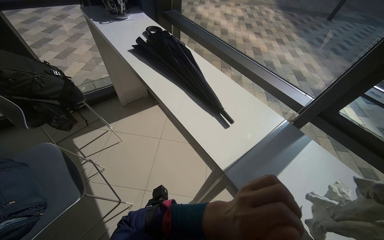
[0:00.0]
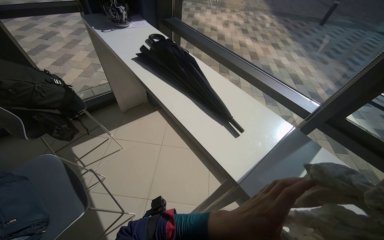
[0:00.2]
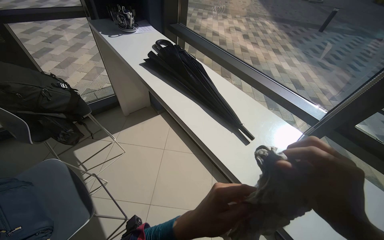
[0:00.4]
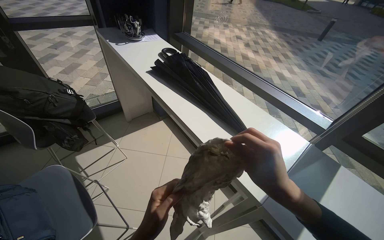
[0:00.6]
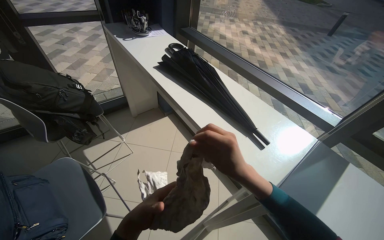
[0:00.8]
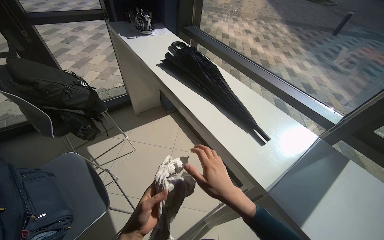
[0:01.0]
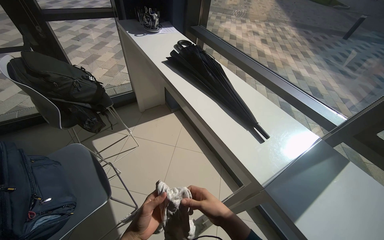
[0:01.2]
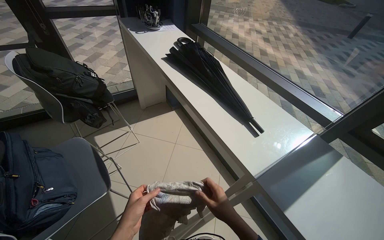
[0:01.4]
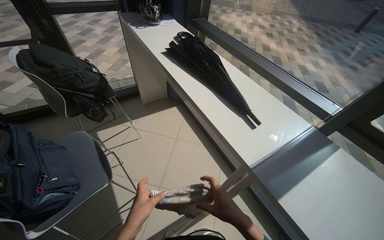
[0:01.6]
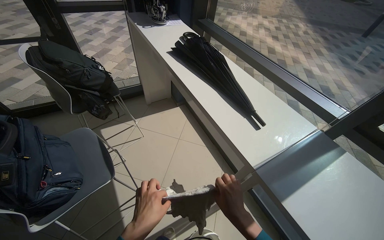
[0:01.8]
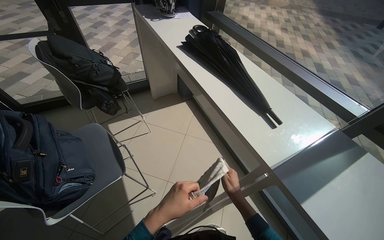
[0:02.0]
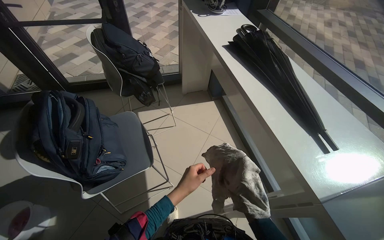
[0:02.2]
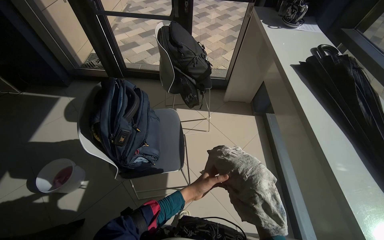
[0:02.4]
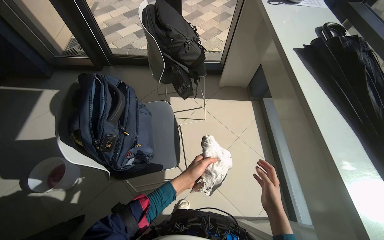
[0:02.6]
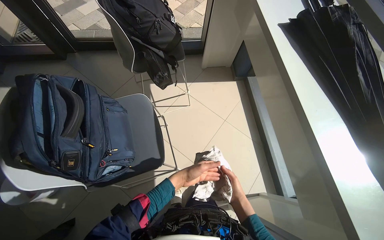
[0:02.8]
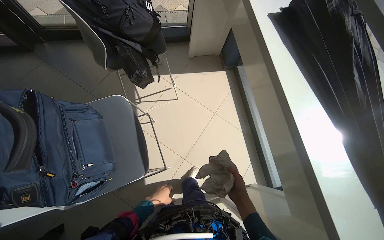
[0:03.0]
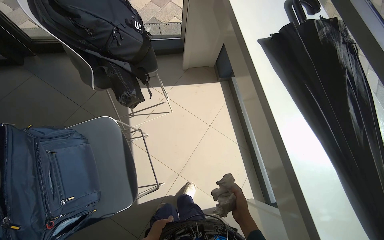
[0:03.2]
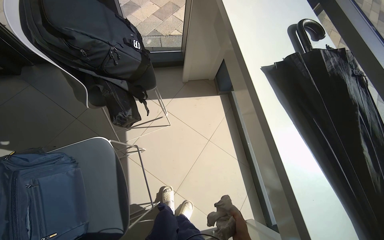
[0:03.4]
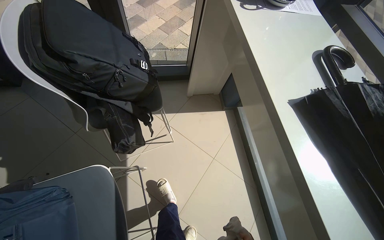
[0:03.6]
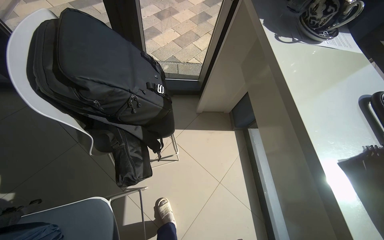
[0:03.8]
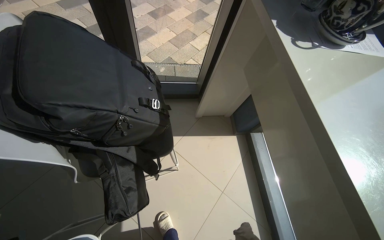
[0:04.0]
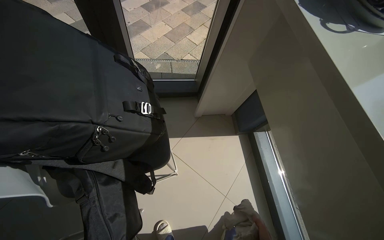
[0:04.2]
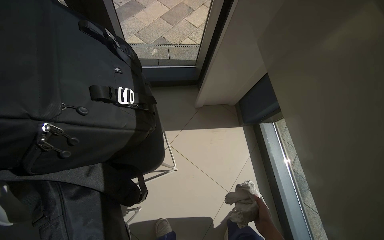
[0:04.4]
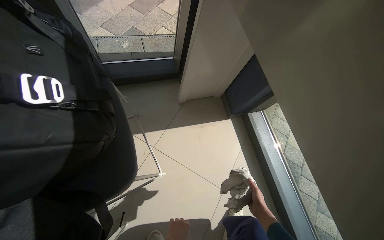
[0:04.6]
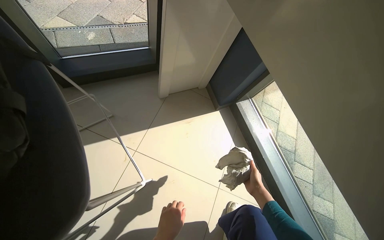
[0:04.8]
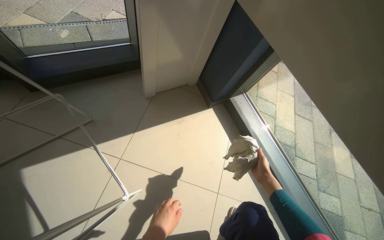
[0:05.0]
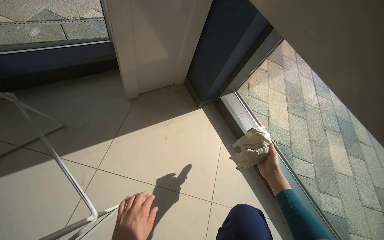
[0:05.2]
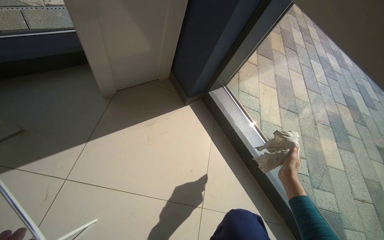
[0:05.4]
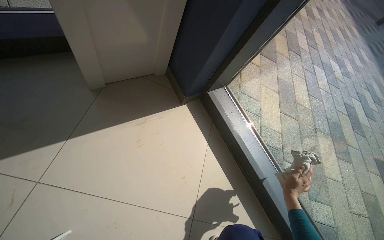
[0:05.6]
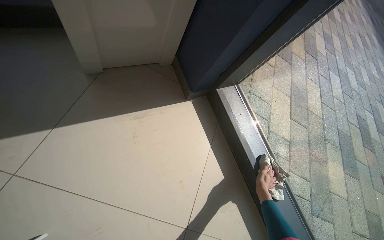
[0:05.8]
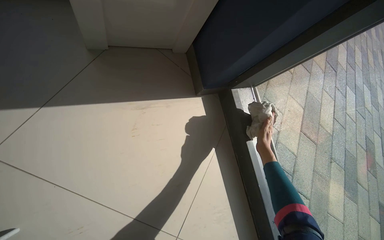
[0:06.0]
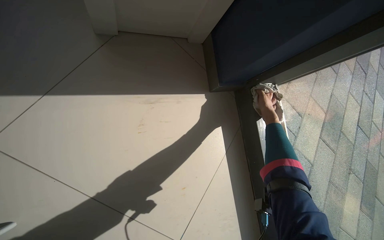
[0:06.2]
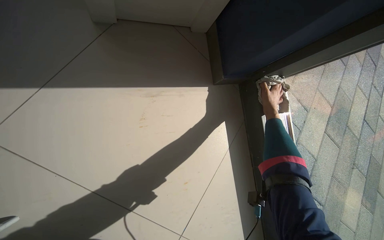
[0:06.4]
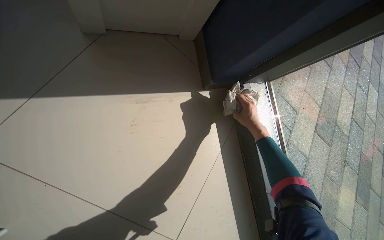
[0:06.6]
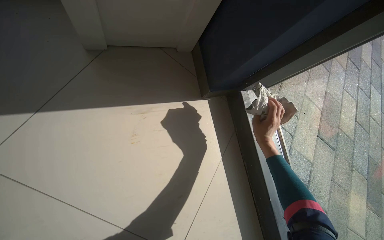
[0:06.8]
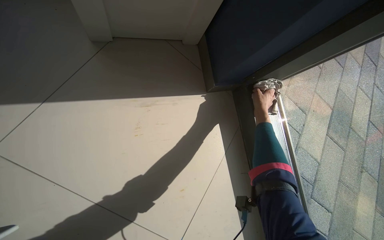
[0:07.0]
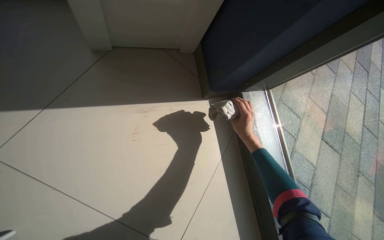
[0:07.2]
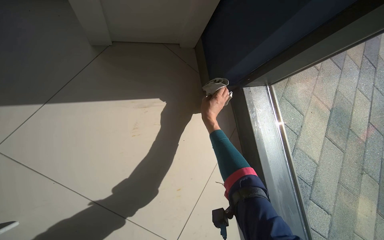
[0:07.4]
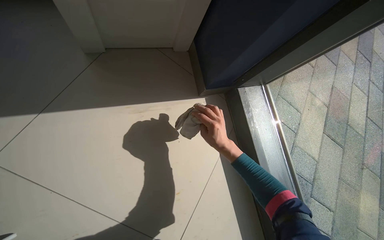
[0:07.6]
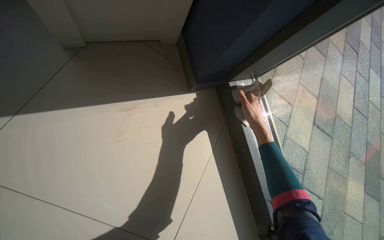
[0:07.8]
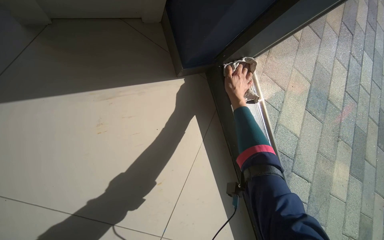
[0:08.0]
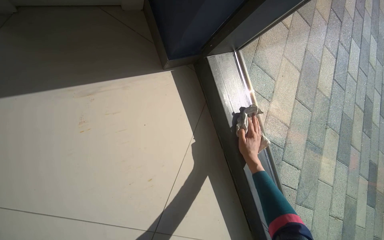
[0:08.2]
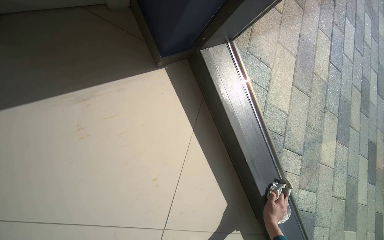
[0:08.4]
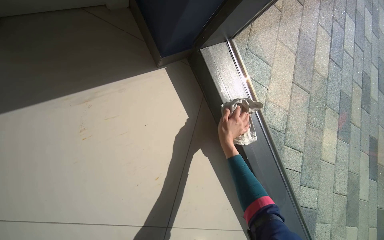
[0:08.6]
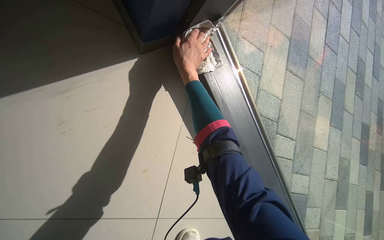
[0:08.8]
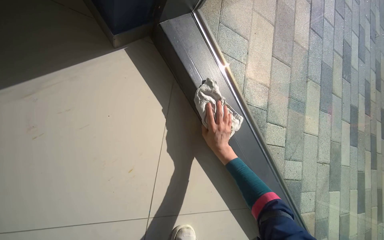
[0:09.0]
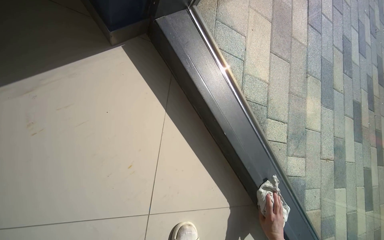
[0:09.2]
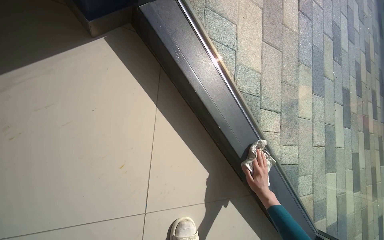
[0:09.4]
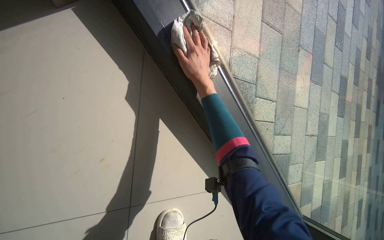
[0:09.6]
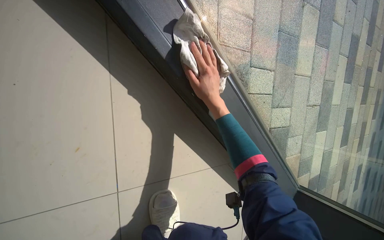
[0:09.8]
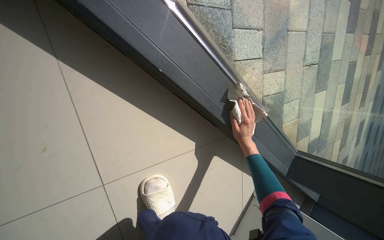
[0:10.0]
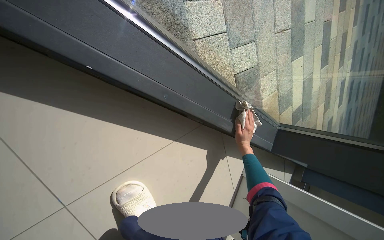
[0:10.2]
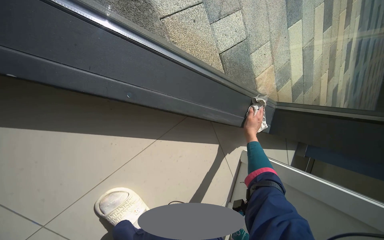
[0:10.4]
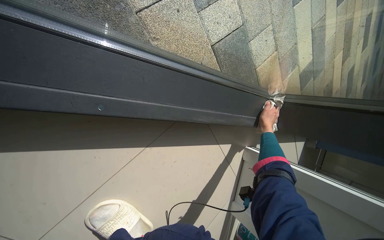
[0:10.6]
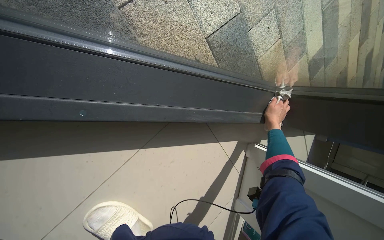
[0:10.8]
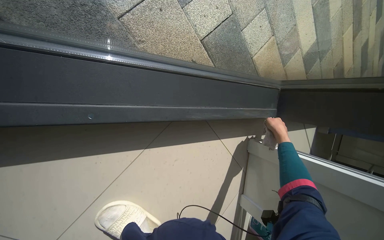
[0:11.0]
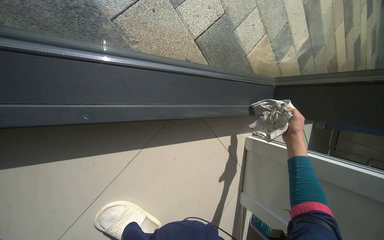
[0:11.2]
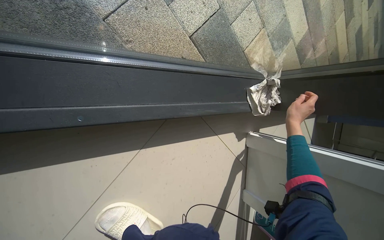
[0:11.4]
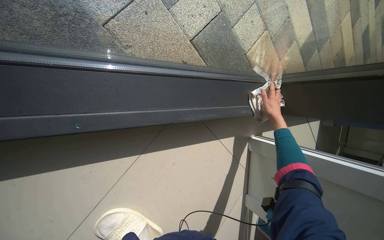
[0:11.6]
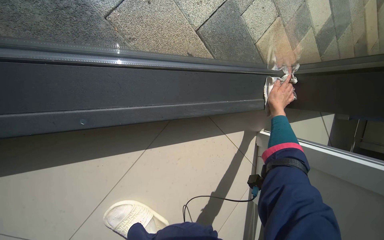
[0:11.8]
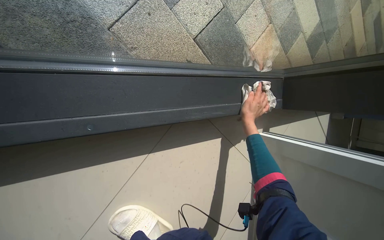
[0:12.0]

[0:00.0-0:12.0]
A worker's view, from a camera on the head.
Job: cleaning windows.
The whole recording: Cleaning window area. The worker picks up a spray bottle, adjusts the window blinds, sprays the window frames, and wipes them with a cloth.
0:00.0 to 0:01.6: The left hand is displaced to the left by some 30 cm.
0:01.6 to 0:03.0: The wearer moves some 50 cm. The head rotates roughly 20 degrees to the left. The camera pitches downward, by approximately 20 degrees.
0:03.0 to 0:04.4: The head travels roughly 70 cm.
0:04.4 to 0:06.0: The camera travels about 70 cm. The camera is aimed roughly 20 degrees further to the right.
0:06.0 to 0:07.6: The right hand is displaced to the left by some 15 cm.
0:07.6 to 0:09.0: The view tilts roughly 20 degrees downward.
0:09.0 to 0:10.4: The wearer moves approximately 50 cm. The view tilts some 35 degrees downward. The scene rotates counterclockwise by approximately 35 degrees.
0:10.4 to 0:12.0: The right hand reaches about 20 cm to the right, then returns.

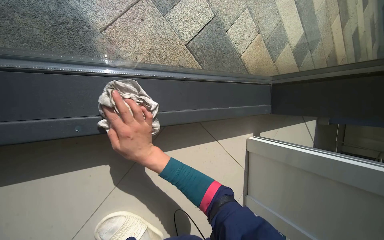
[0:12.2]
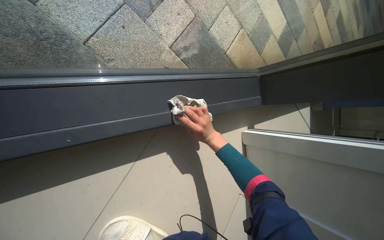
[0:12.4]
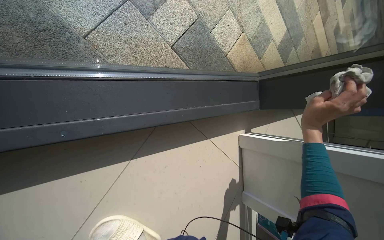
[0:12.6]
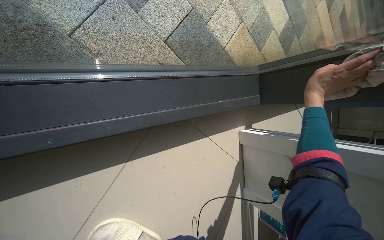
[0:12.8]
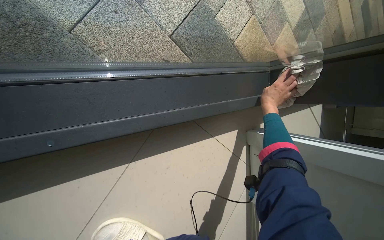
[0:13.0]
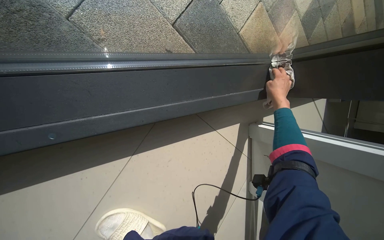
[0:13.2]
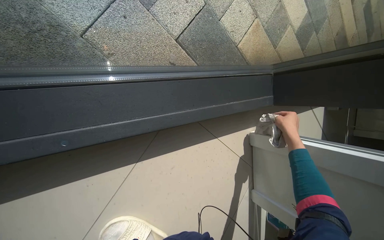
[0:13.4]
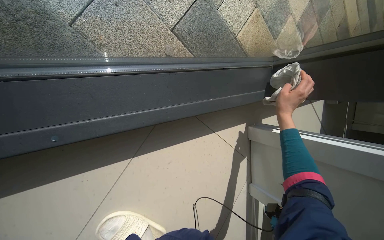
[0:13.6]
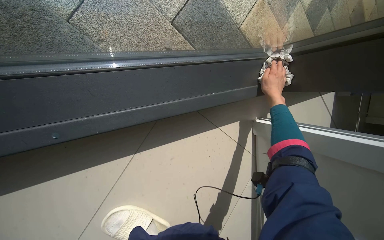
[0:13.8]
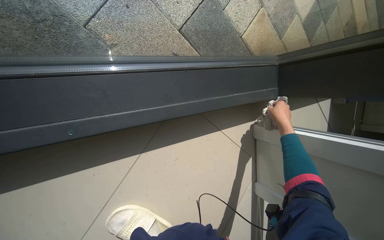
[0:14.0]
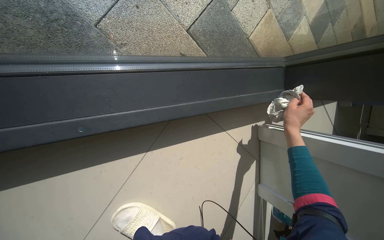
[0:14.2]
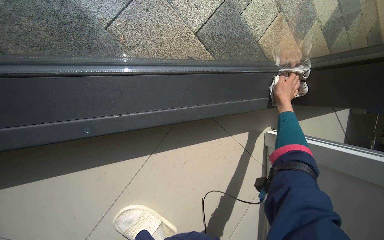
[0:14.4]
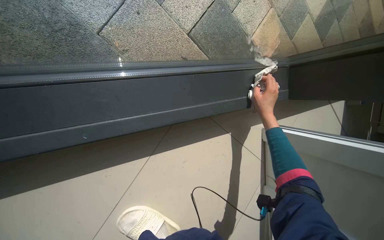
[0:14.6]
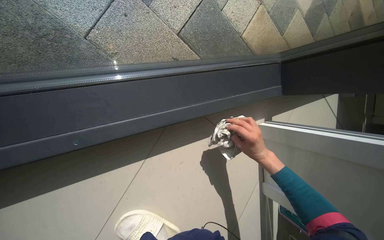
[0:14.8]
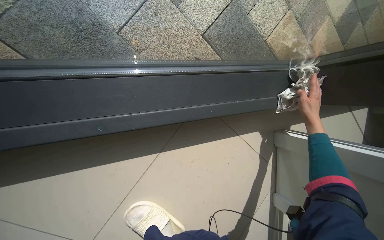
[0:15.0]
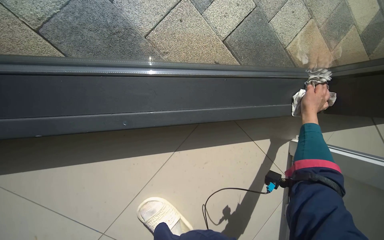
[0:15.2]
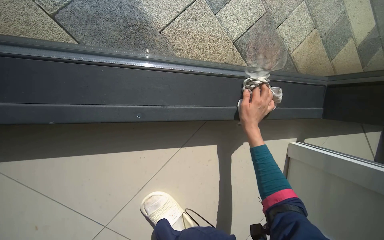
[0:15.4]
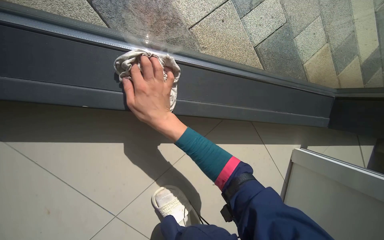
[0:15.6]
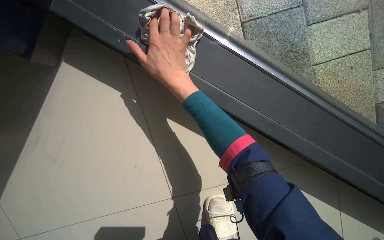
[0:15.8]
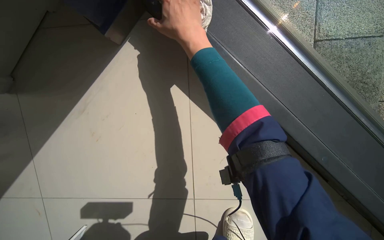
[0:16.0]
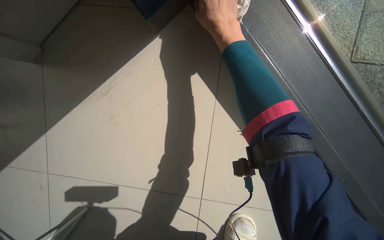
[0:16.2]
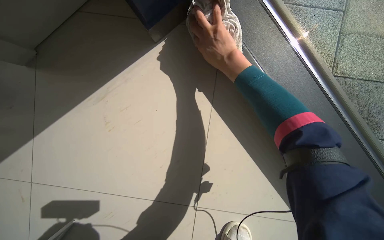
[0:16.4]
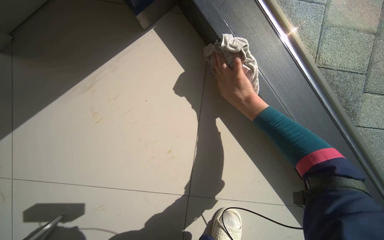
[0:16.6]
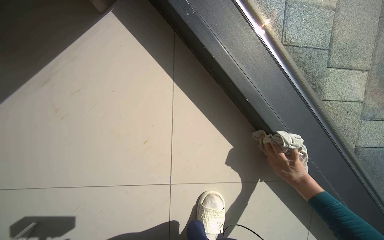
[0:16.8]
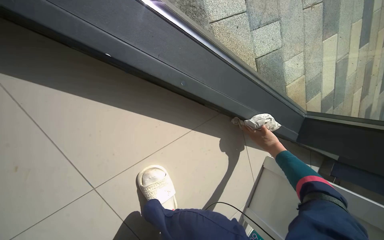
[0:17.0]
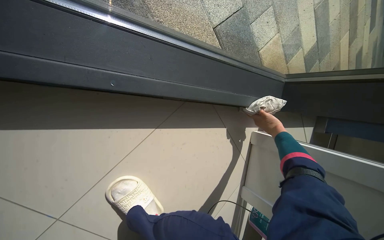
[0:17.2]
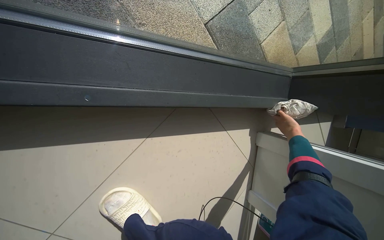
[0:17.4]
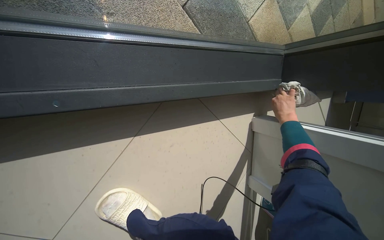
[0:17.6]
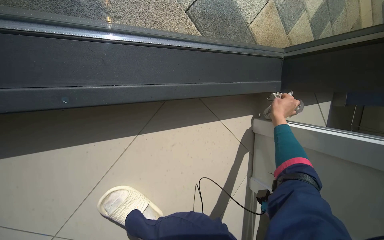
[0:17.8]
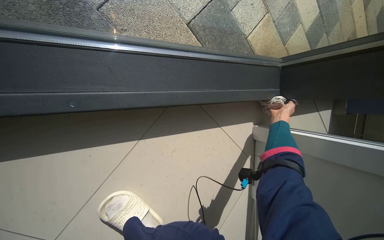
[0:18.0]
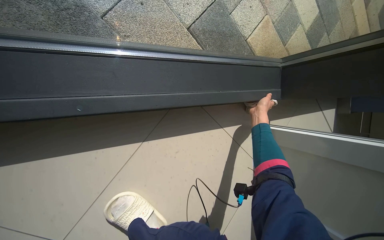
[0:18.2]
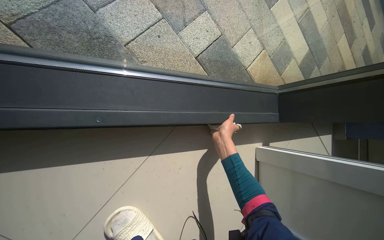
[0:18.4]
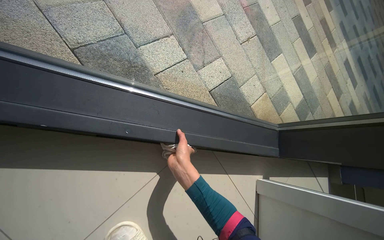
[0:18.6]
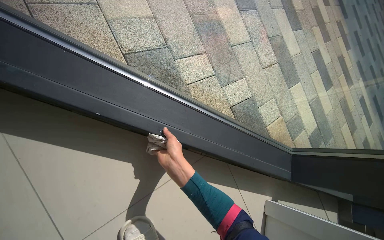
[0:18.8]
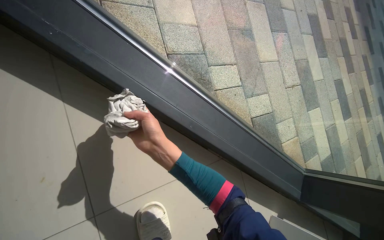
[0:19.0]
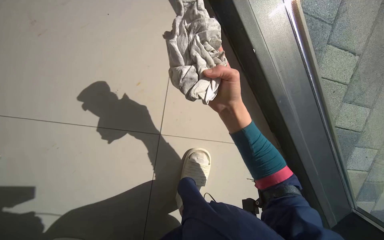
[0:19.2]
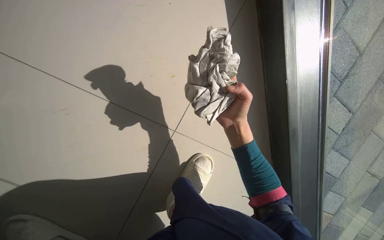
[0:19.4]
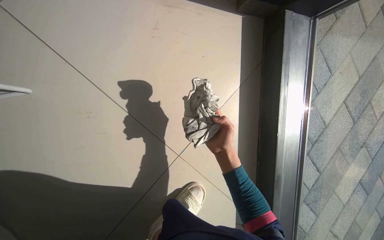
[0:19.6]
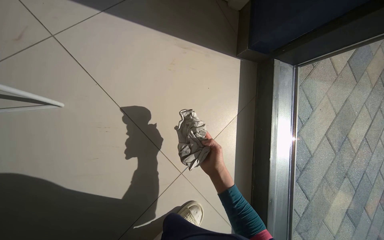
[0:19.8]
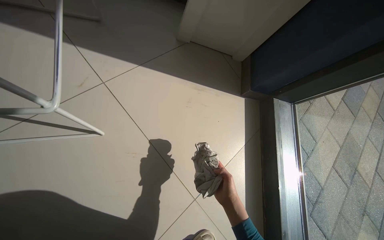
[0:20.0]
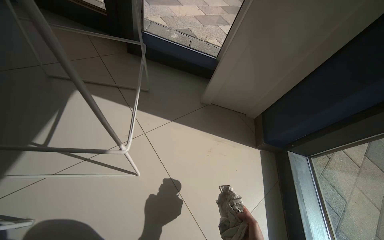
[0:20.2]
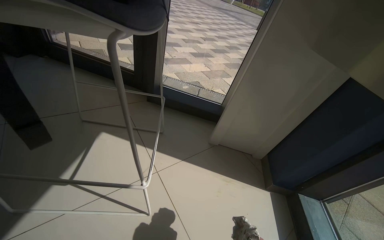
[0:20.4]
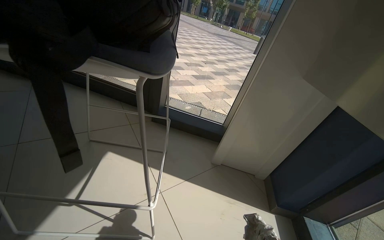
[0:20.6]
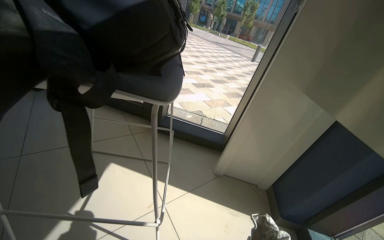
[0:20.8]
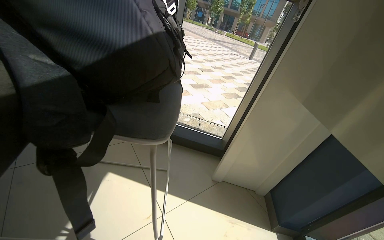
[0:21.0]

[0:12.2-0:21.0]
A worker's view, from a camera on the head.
Job: cleaning windows.
The whole recording: Cleaning window area. The worker picks up a spray bottle, adjusts the window blinds, sprays the window frames, and wipes them with a cloth.
0:13.6 to 0:15.2: The right hand swings up and down the picture, about 20 cm each way, with 2 reversals.
0:15.2 to 0:16.6: The right hand goes about 15 cm up the picture, and moves about 40 cm to the left and comes back.
0:16.6 to 0:18.0: The camera is carried approximately 40 cm. The camera pitches downward, by roughly 20 degrees. Everything in view rotates roughly 45 degrees counterclockwise.
0:18.0 to 0:19.6: The head travels about 50 cm. The view tips upward by roughly 45 degrees. Everything in view rotates about 65 degrees clockwise.
0:19.6 to 0:21.0: The head travels some 50 cm. The wearer looks about 65 degrees further upward.
